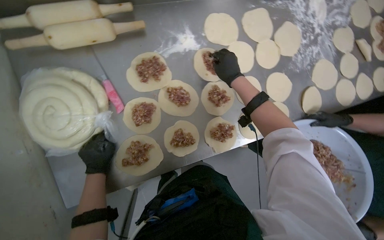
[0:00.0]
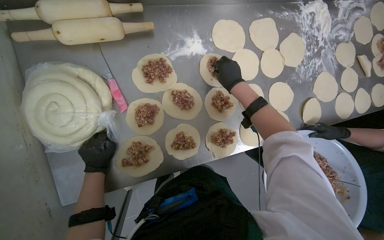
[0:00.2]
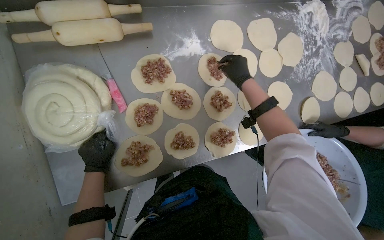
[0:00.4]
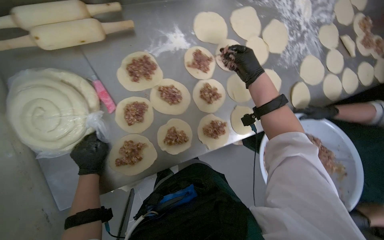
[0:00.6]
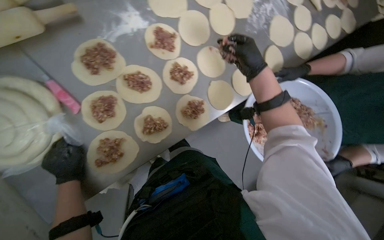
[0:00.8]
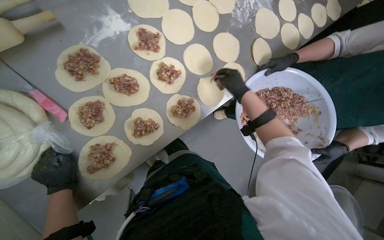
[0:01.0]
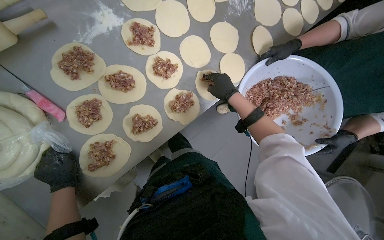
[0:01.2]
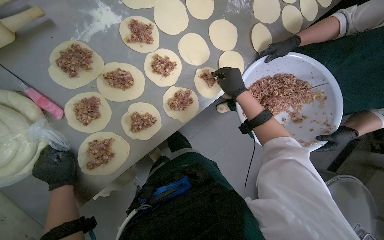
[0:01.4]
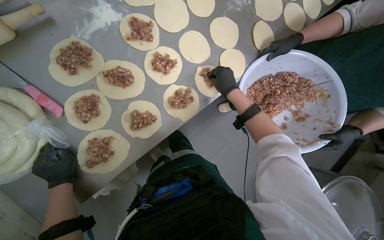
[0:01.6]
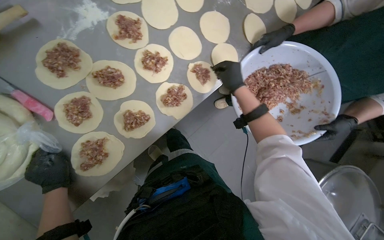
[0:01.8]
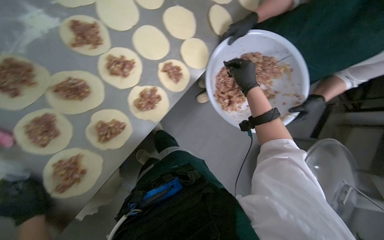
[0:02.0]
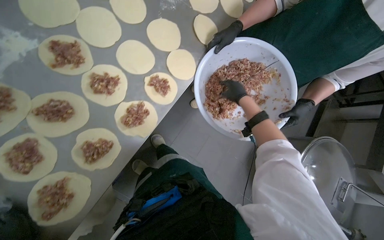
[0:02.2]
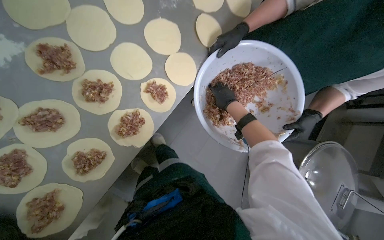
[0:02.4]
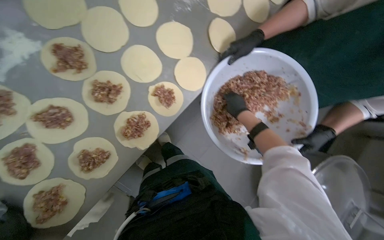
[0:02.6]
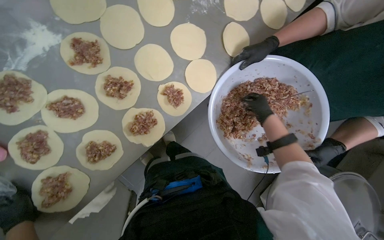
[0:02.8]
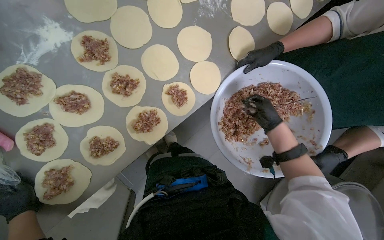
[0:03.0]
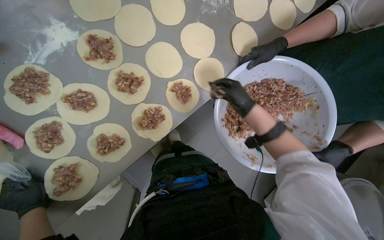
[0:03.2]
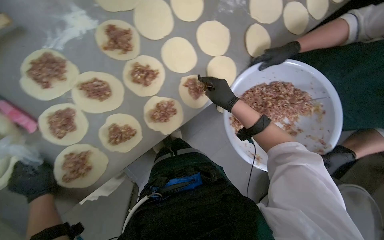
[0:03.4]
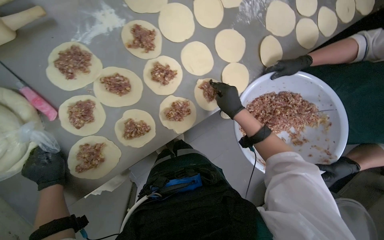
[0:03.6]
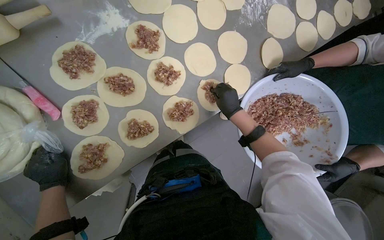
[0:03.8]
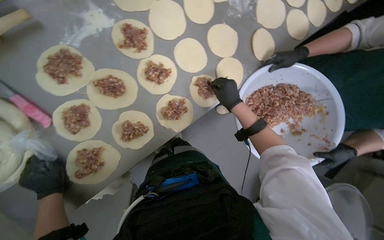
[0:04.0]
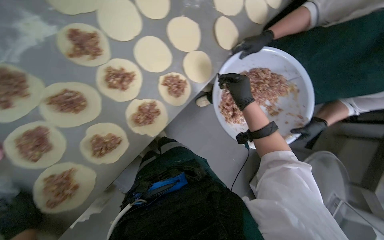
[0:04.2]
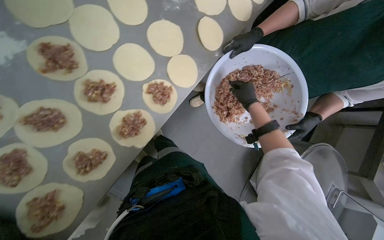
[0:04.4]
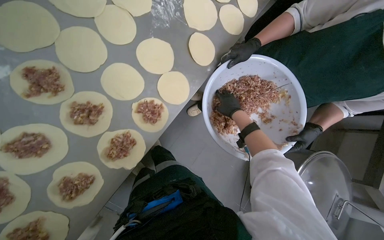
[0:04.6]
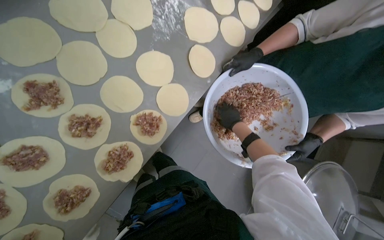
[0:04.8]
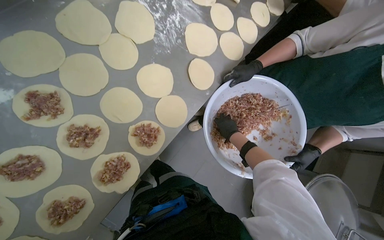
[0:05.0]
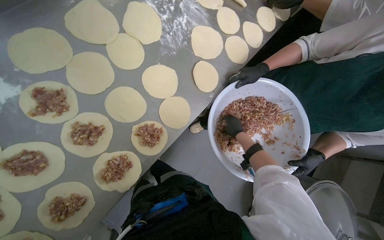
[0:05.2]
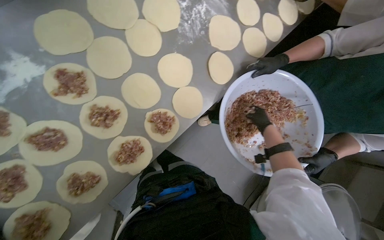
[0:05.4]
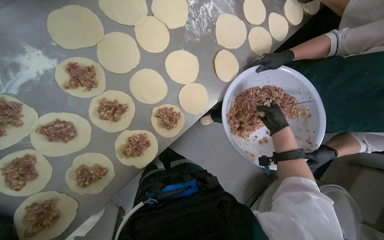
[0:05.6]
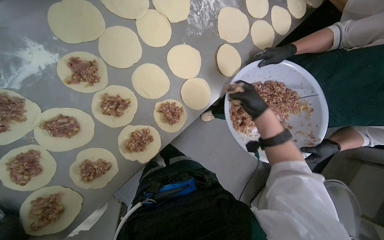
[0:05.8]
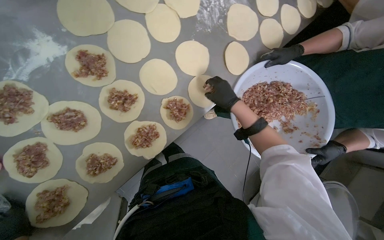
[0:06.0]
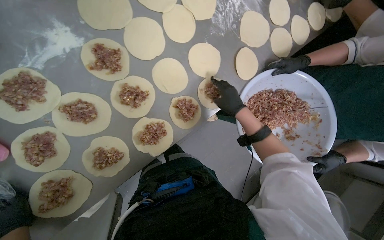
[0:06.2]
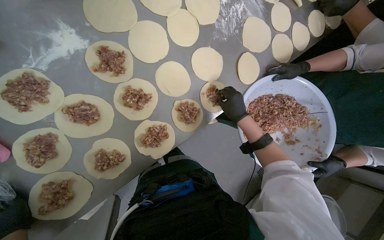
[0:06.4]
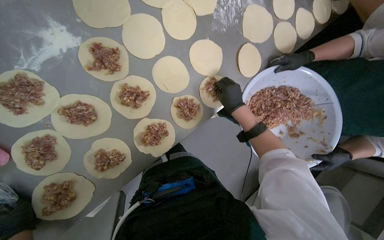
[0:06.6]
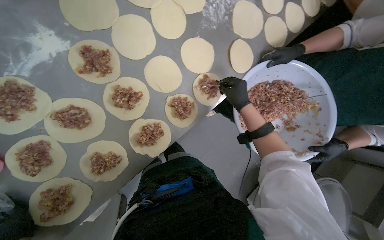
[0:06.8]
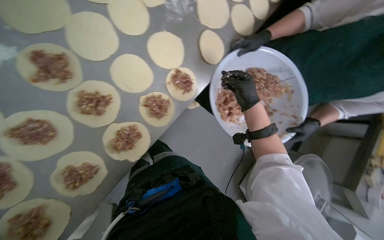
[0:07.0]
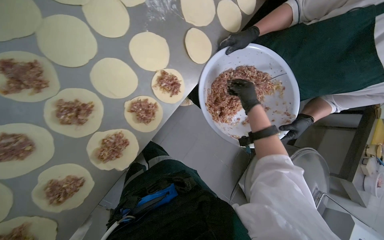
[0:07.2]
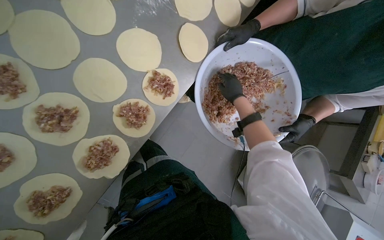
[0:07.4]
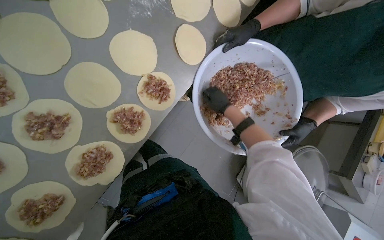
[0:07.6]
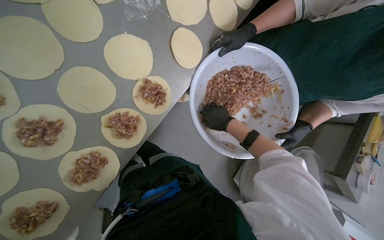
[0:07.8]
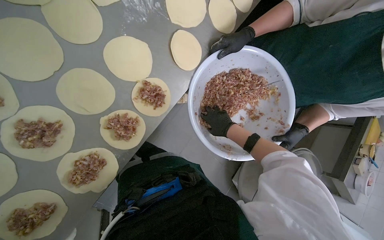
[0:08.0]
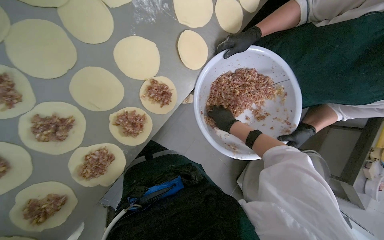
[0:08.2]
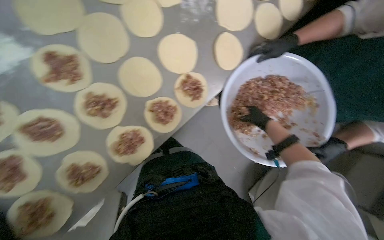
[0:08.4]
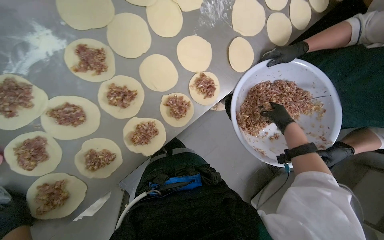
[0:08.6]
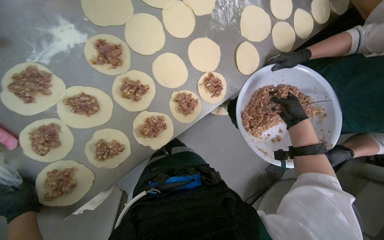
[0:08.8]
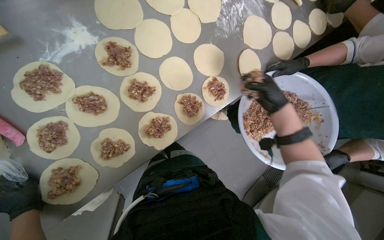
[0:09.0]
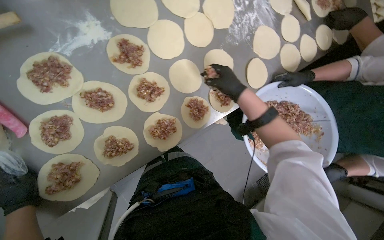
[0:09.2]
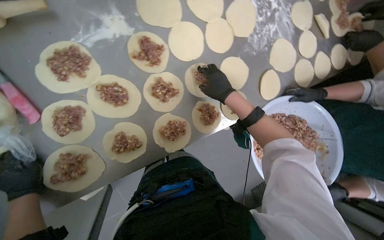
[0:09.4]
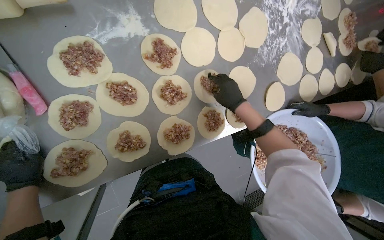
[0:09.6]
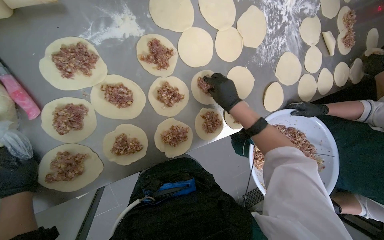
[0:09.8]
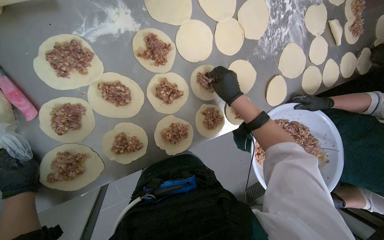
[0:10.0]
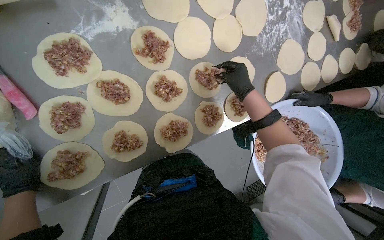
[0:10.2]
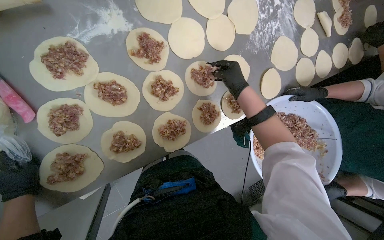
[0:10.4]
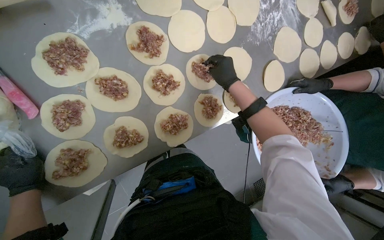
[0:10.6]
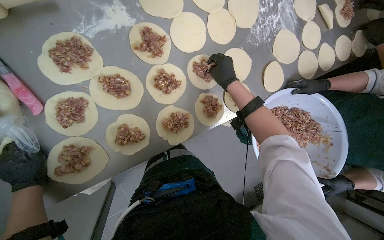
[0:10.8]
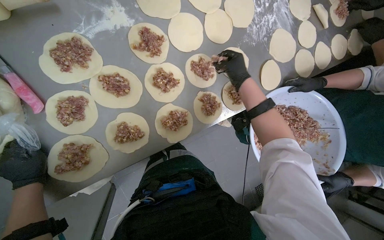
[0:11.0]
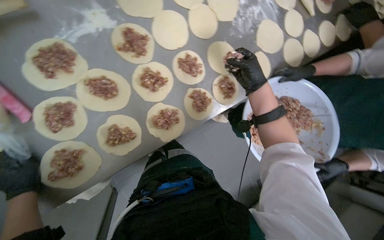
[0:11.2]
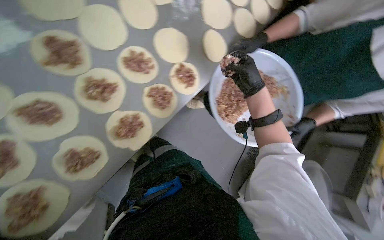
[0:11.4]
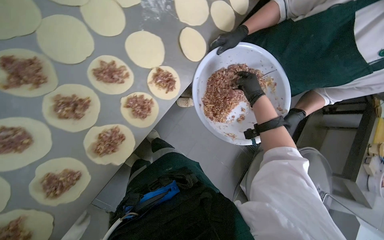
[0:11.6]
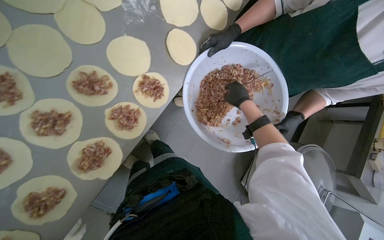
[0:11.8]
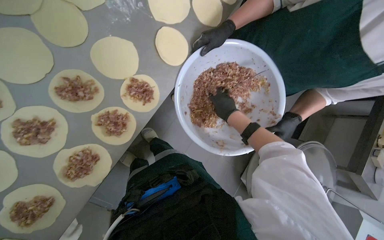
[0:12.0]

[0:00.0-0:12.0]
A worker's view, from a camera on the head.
Job: preparing food.
The whole recording: Placing meat filling onto dough circles. The worker places meat filling onto individual dough circles.
0:01.6 to 0:03.0: The right hand moves to the right, approximately 25 cm.
0:04.4 to 0:06.0: The right hand is displaced to the left by about 15 cm.
0:06.0 to 0:07.6: The right hand shifts some 15 cm farther from the camera.
0:07.6 to 0:09.0: The right hand heads nearer to the camera, covering approximately 20 cm.
0:09.0 to 0:10.4: The right hand heads up the picture and to the left, covering roughly 25 cm.
0:10.4 to 0:12.0: Everything in view rotates some 30 degrees counterclockwise.

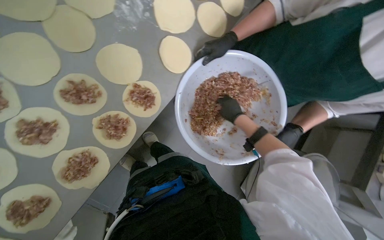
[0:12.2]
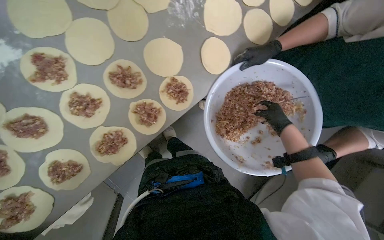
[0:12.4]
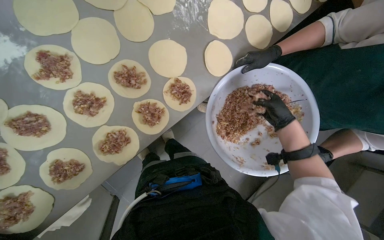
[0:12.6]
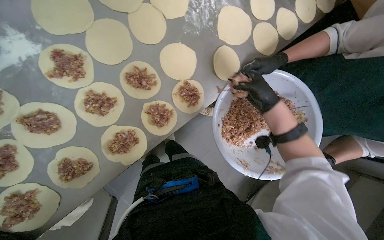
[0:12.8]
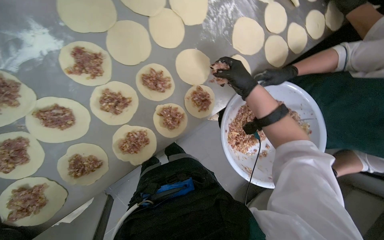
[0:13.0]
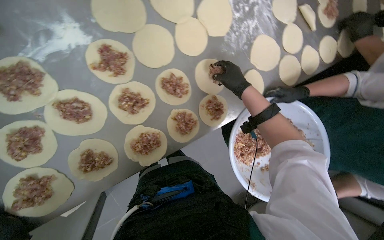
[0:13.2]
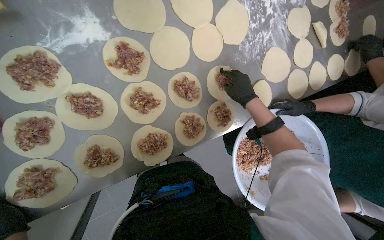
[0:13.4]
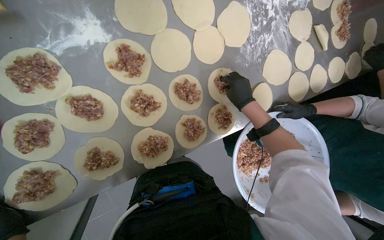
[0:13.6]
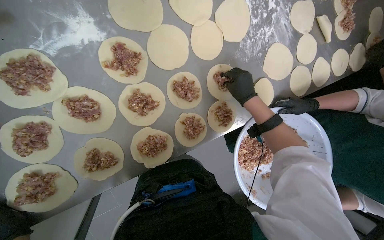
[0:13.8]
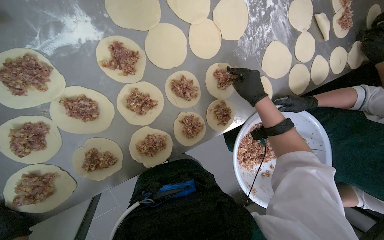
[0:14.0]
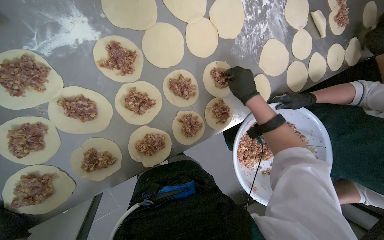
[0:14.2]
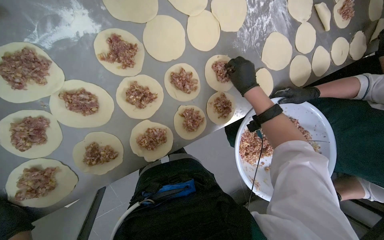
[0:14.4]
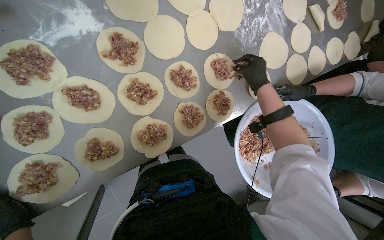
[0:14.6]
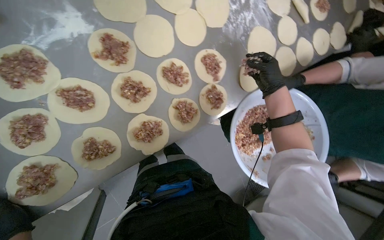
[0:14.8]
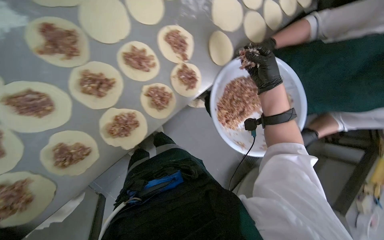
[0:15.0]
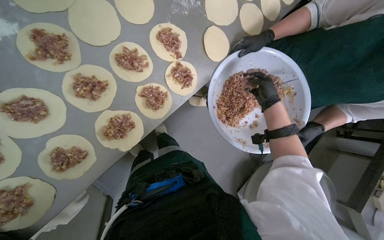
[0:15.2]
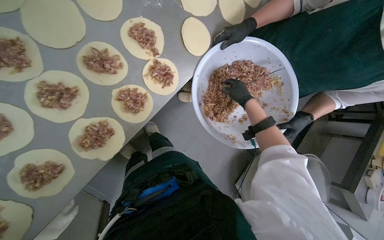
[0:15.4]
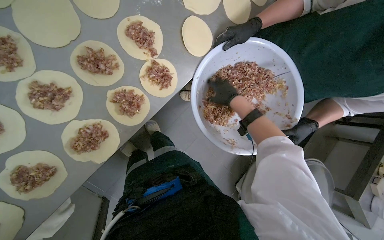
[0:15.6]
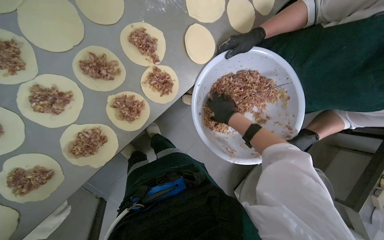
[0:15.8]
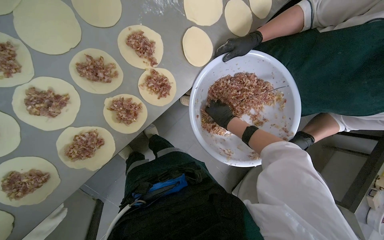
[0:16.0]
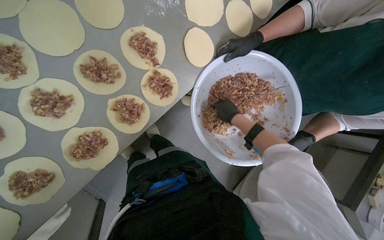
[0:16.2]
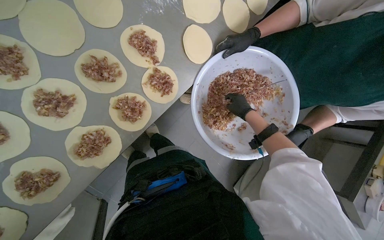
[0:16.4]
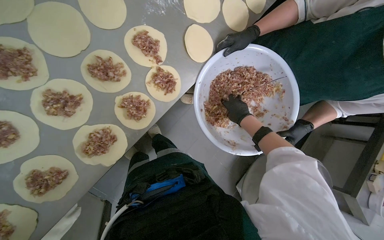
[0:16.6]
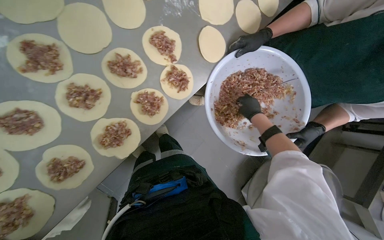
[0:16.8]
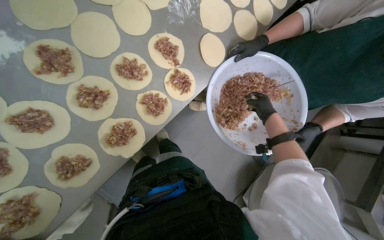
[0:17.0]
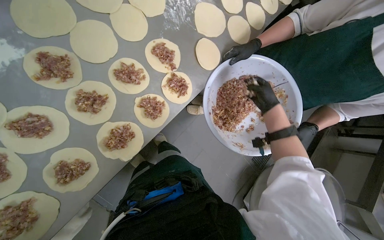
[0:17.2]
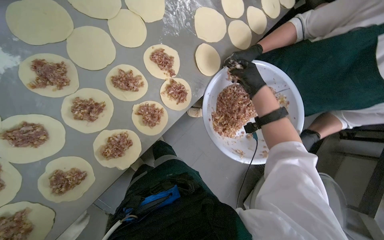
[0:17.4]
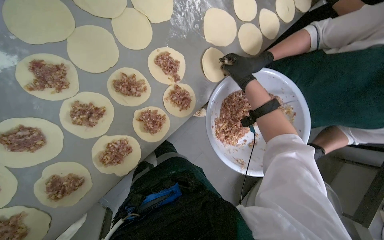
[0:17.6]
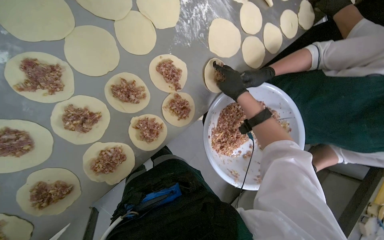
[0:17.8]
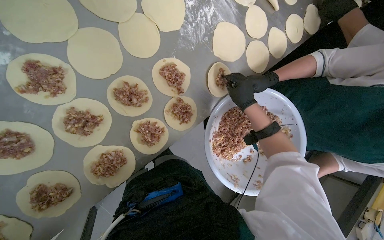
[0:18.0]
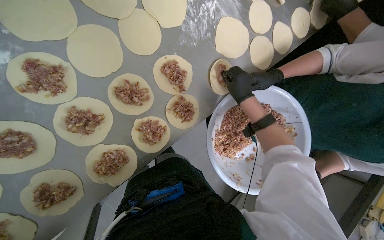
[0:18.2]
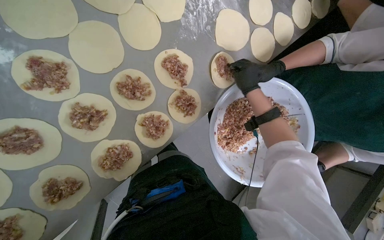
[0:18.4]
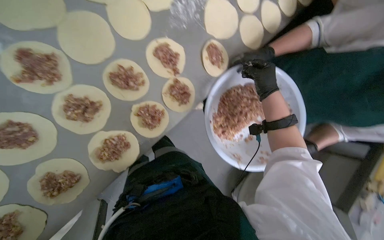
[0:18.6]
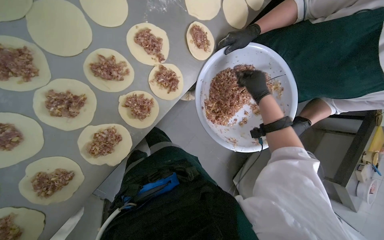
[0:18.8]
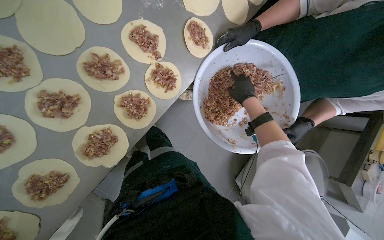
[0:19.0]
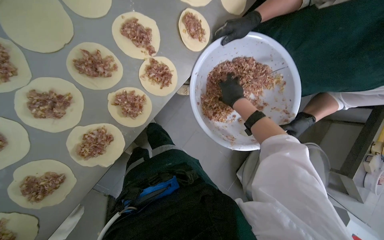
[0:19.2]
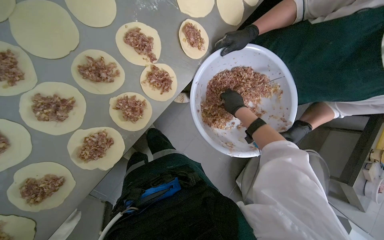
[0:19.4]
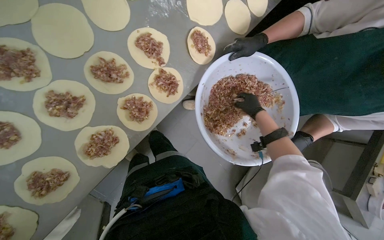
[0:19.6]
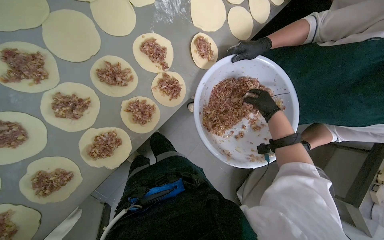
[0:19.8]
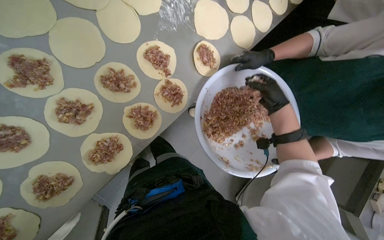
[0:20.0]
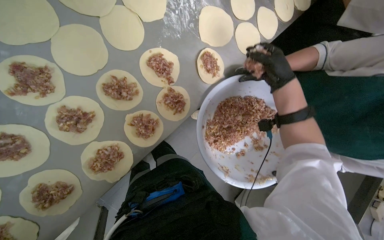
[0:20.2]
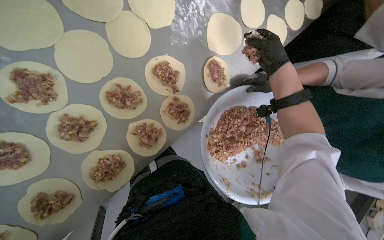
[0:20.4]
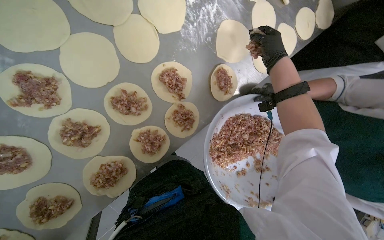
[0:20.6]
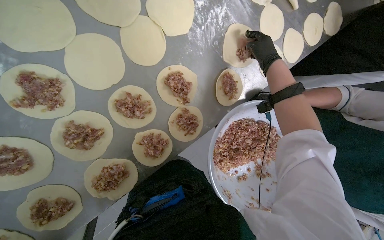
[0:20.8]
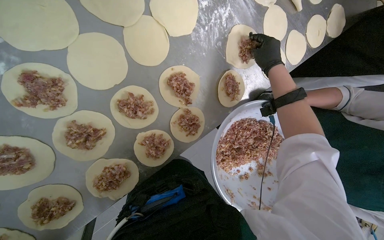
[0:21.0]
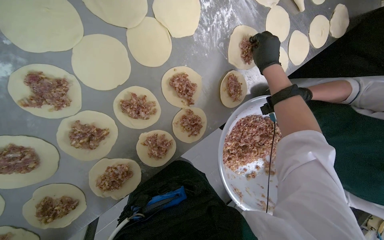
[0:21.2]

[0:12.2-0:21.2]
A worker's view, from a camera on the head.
Job: preparing food.
The whole recording: Placing meat filling onto dough circles. The worker places meat filling onto individual dough circles.
0:12.2 to 0:13.8: The scene turns some 30 degrees clockwise in the picture. The right hand travels up the picture and nearer to the camera by about 25 cm, and reaches approximately 5 cm to the right, then returns.
0:13.8 to 0:15.2: The right hand travels to the right by some 25 cm.
0:16.6 to 0:18.2: The right hand moves up the picture, roughly 20 cm, and moves about 10 cm to the right and comes back.
0:18.2 to 0:19.8: The right hand travels to the right and farther from the camera by approximately 25 cm.
0:19.8 to 0:21.2: The right hand heads up the picture and to the left, covering approximately 35 cm.
